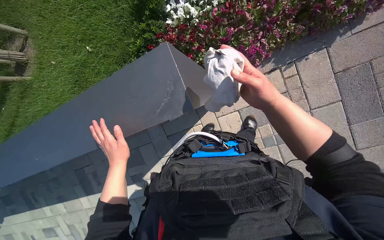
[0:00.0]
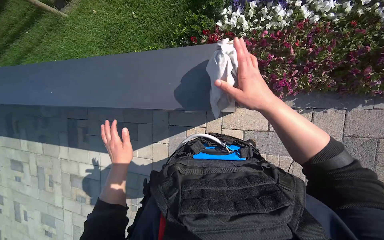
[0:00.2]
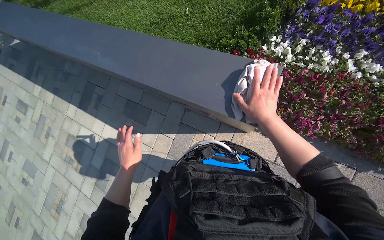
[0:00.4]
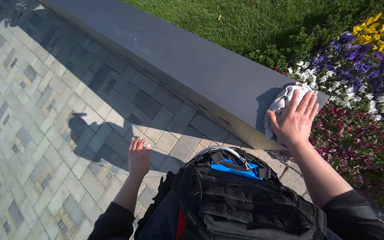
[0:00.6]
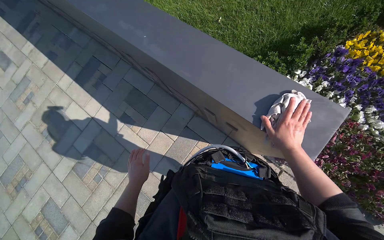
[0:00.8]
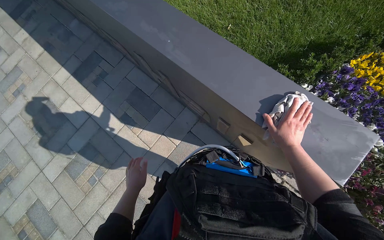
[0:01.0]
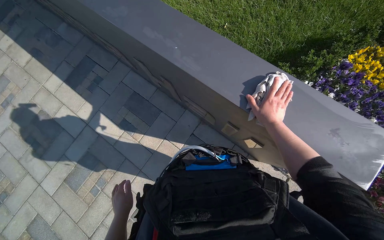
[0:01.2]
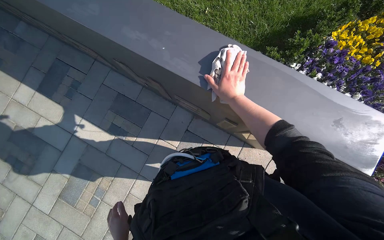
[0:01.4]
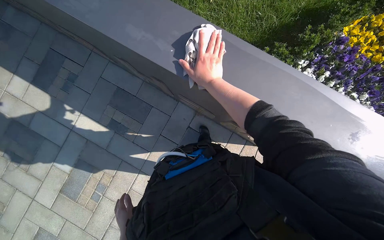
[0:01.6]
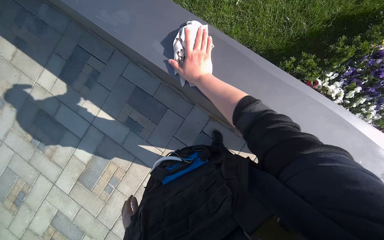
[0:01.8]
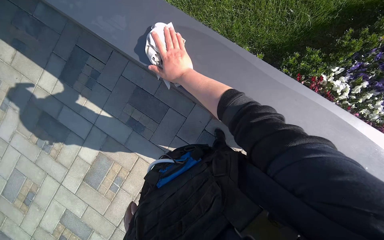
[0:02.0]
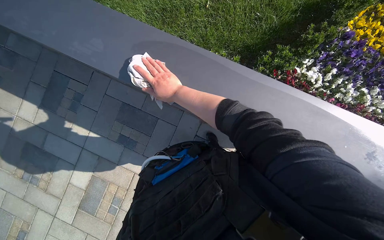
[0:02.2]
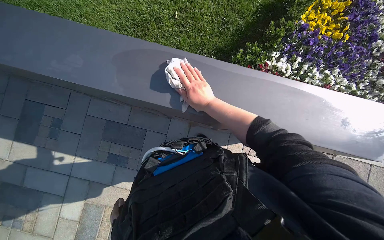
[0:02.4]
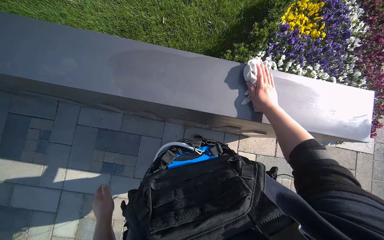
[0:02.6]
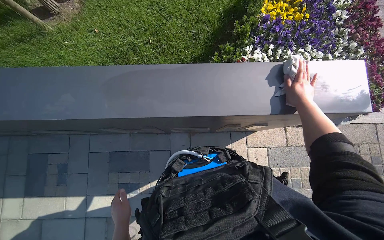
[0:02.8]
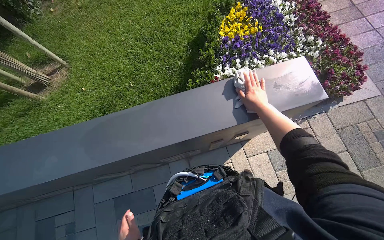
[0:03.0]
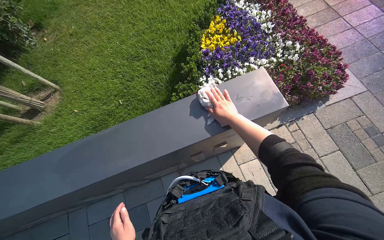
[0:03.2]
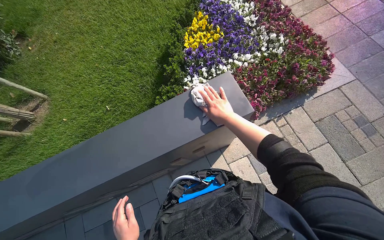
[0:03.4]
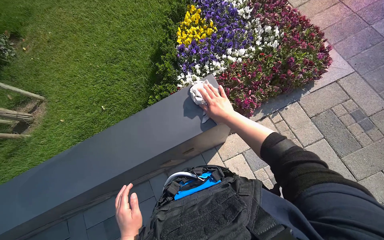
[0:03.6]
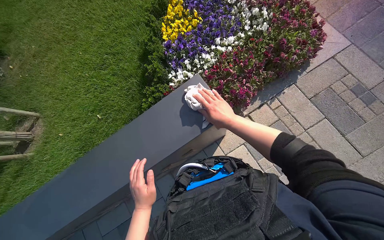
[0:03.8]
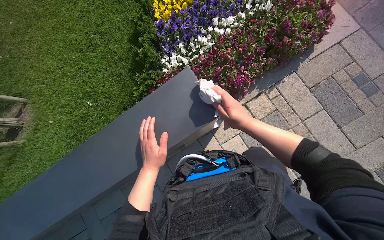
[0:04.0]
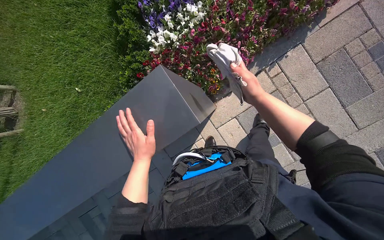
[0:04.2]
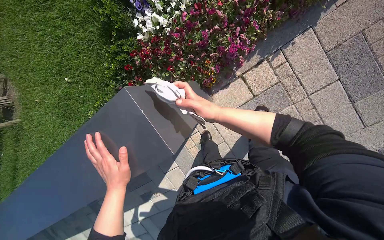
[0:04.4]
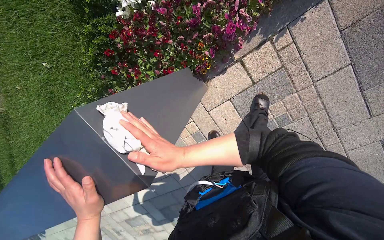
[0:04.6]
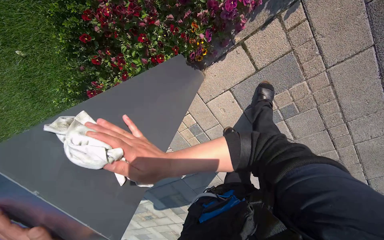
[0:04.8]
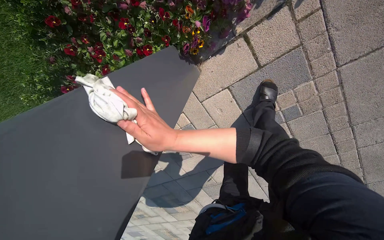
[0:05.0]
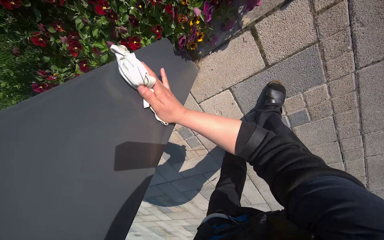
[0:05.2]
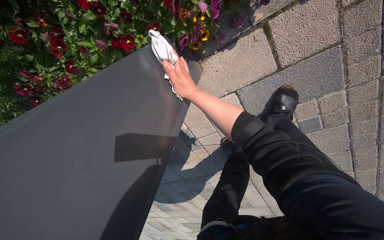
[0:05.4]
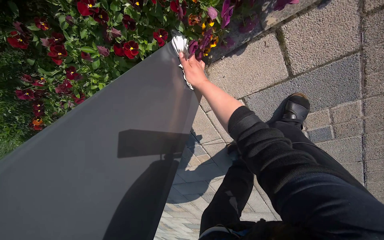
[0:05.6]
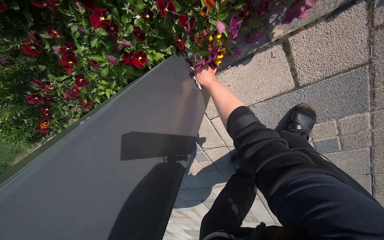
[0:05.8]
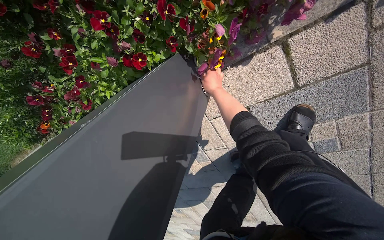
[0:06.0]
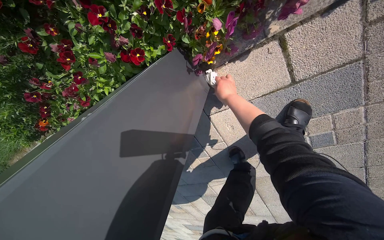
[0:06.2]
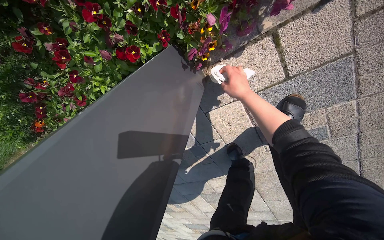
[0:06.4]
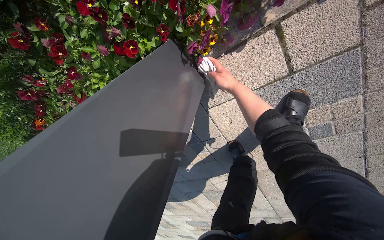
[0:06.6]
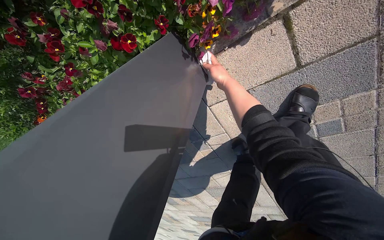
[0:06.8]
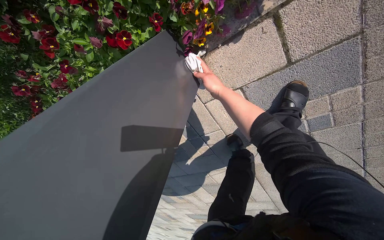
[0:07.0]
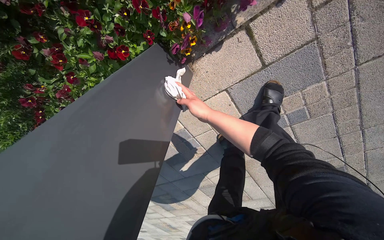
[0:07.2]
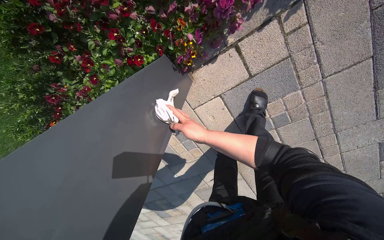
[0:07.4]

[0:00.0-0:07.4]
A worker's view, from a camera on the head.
Job: wiping surfaces.
The whole recording: Wiping letters on sign. The worker wipes the letters on the sign with a cloth.
0:00.0 to 0:01.4: The wearer moves about 70 cm. The view swings approximately 15 degrees to the right. The scene turns some 50 degrees clockwise in the picture.
0:01.4 to 0:03.0: The scene rotates counterclockwise by about 45 degrees.
0:03.0 to 0:04.4: The camera is carried approximately 80 cm. The wearer looks about 30 degrees further downward.
0:04.4 to 0:06.0: The camera travels about 70 cm. The wearer looks roughly 25 degrees further downward.
0:06.0 to 0:07.4: The right hand is displaced down the picture and nearer to the camera by approximately 40 cm.

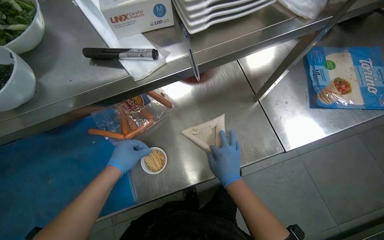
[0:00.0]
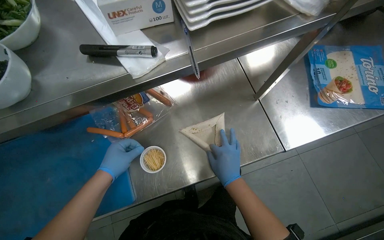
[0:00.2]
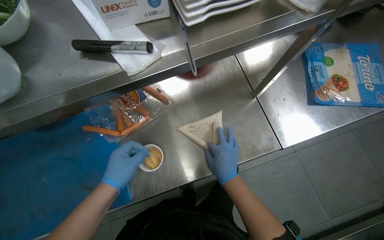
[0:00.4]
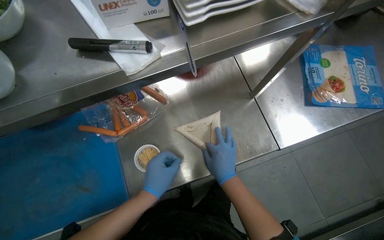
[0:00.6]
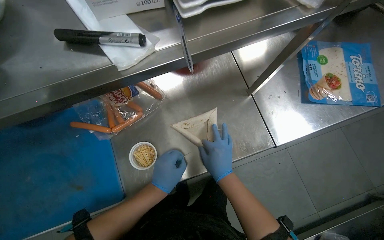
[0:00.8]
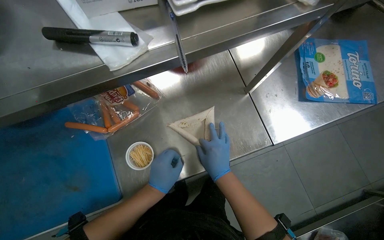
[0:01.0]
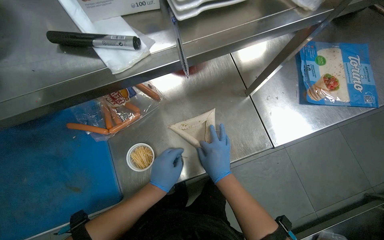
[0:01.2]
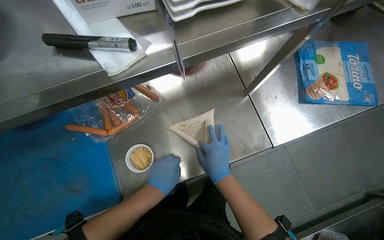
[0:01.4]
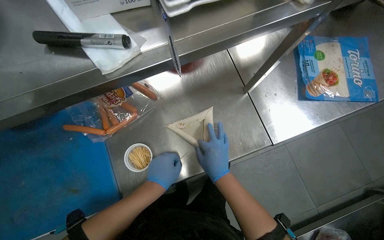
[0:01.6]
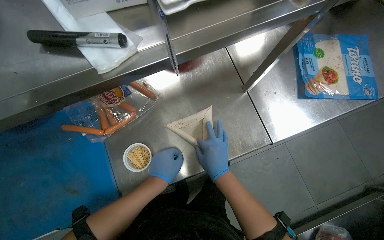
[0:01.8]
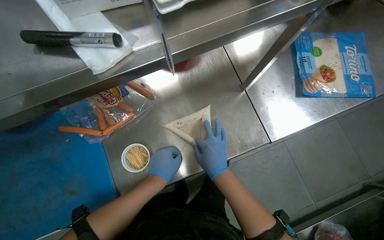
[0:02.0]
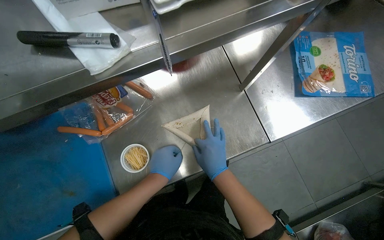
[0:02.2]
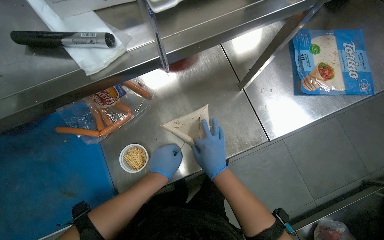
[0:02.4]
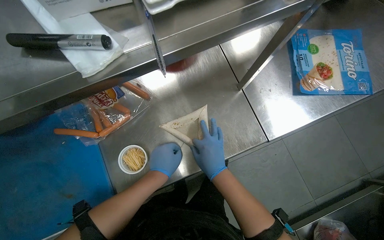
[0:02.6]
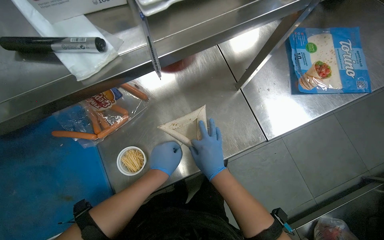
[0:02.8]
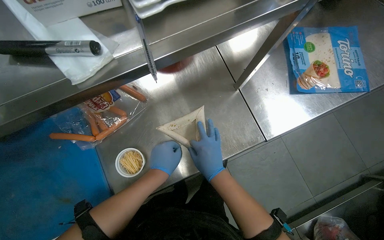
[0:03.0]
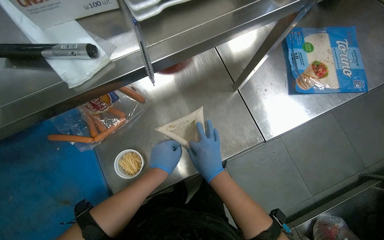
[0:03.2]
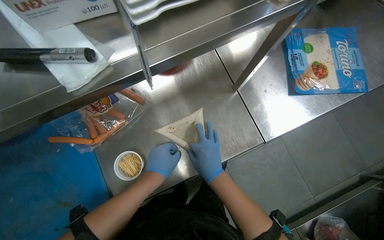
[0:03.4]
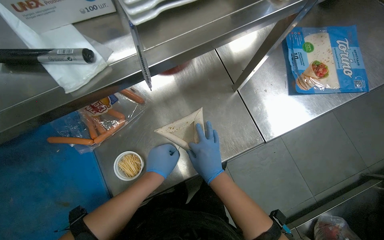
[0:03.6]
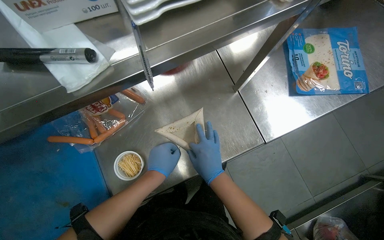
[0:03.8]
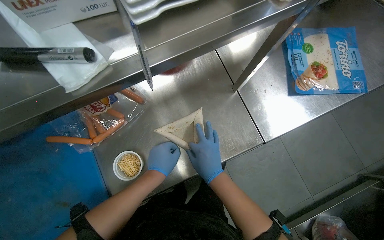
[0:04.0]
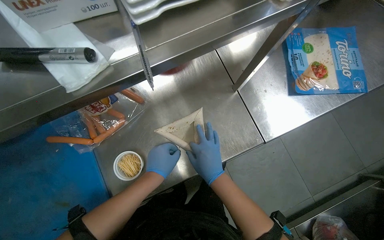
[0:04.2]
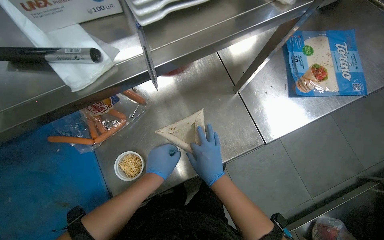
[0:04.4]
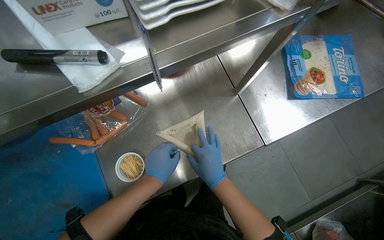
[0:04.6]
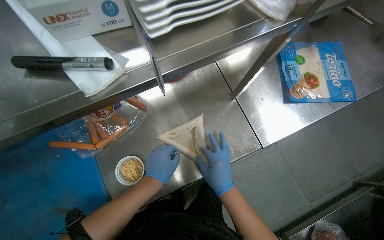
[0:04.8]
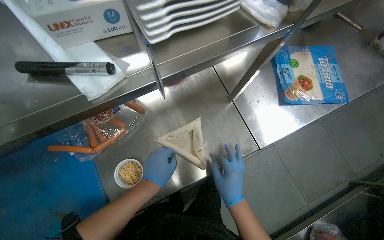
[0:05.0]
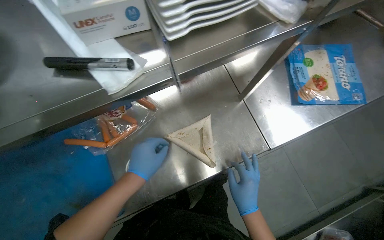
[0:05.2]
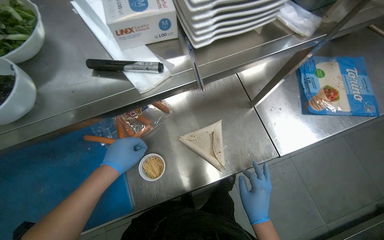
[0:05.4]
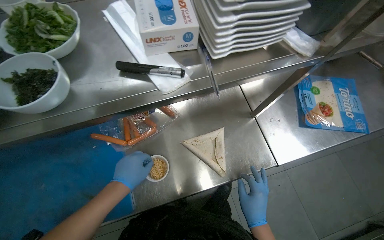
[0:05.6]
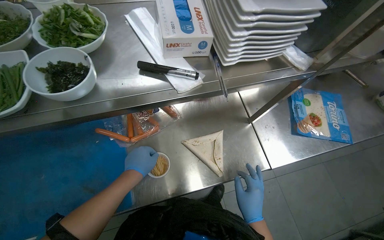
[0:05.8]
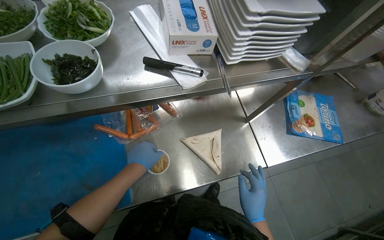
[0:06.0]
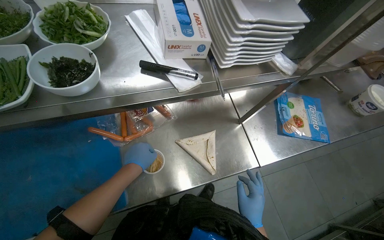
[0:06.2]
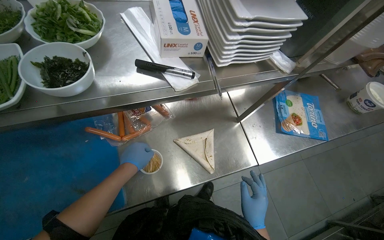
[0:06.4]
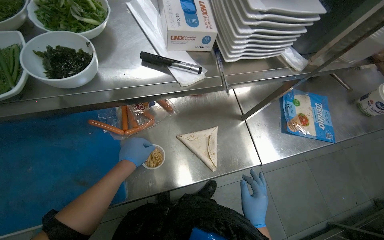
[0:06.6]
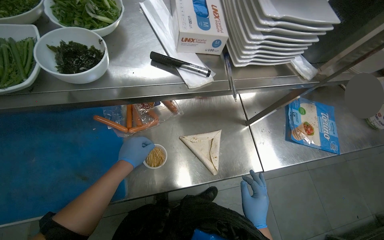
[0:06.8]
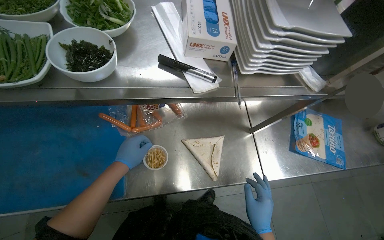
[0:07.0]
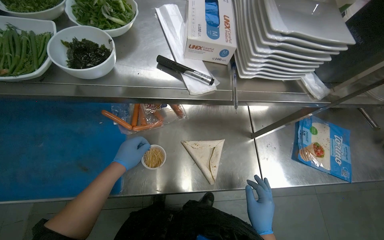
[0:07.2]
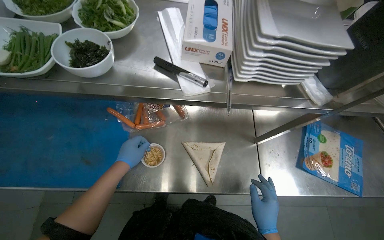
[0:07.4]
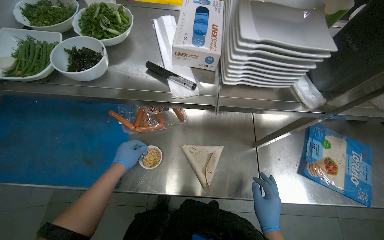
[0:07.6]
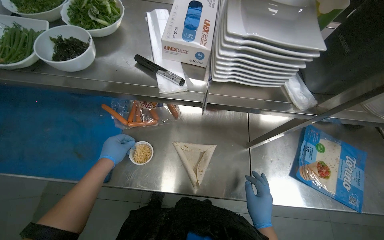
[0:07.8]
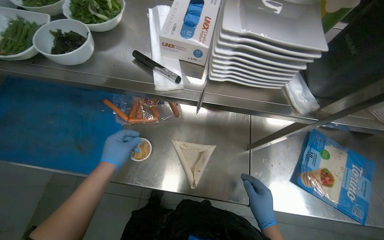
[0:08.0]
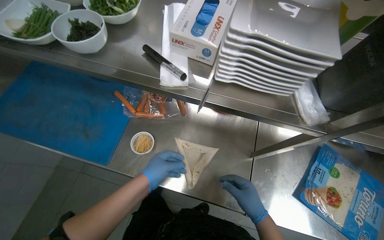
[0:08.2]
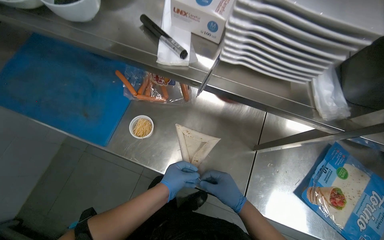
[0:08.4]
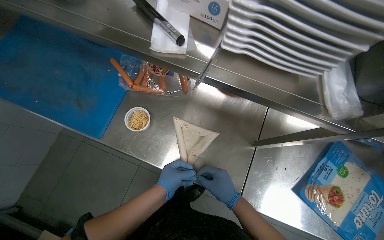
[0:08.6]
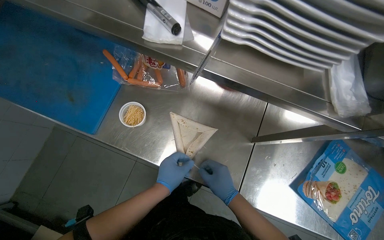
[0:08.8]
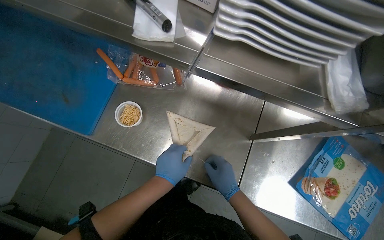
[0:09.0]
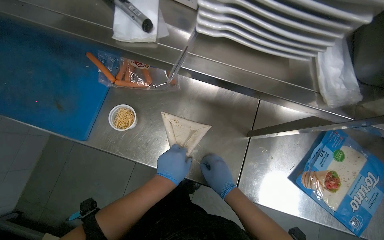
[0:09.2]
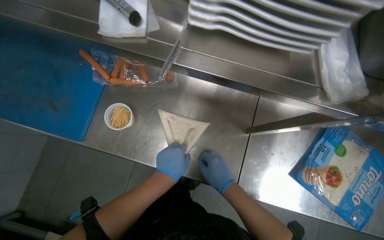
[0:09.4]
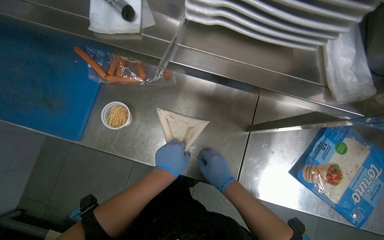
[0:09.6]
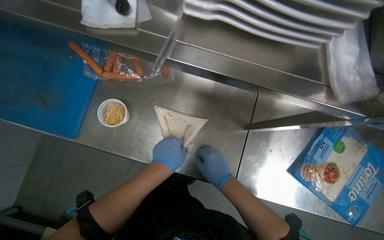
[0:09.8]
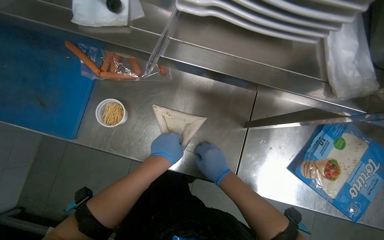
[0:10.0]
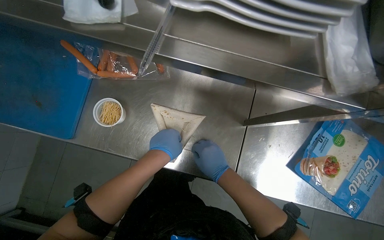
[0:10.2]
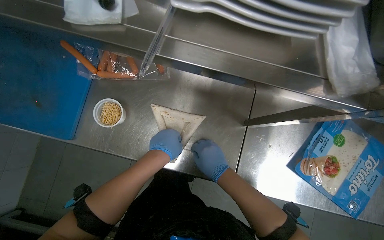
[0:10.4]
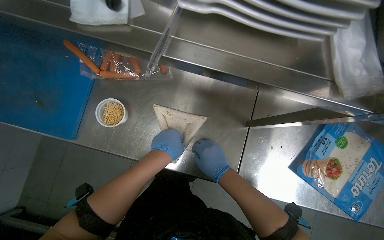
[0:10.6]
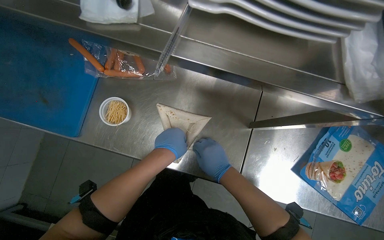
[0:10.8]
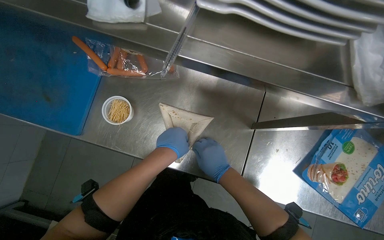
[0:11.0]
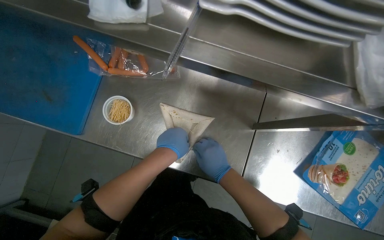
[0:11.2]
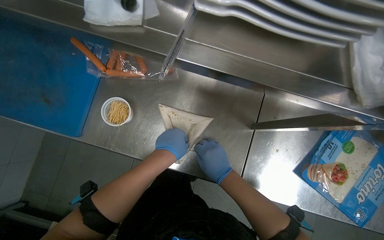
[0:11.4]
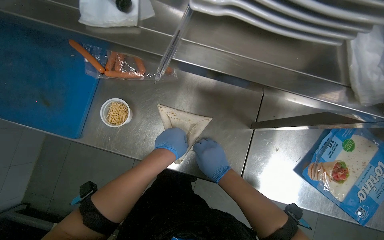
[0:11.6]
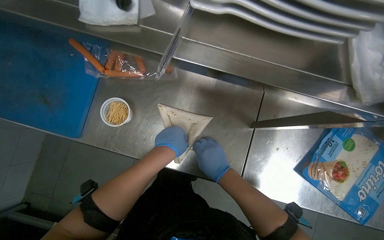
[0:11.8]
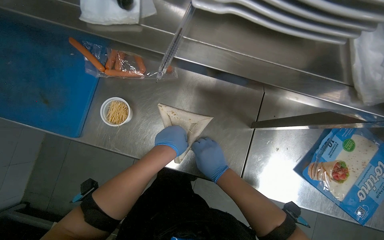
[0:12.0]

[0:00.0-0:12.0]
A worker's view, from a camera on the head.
Job: preparing food.
The whole recording: Securing rolled tortillas with toothpicks. The worker secures rolled tortillas with toothpicks.
0:00.0 to 0:01.6: The left hand travels to the right by about 15 cm.
0:01.6 to 0:04.4: The hands are busy where they are.
0:04.4 to 0:06.0: The wearer looks roughly 10 degrees further upward. The left hand is displaced to the left by some 15 cm, while the right hand shifts roughly 10 cm down the picture.
0:07.6 to 0:09.0: The right hand is displaced farther from the camera by approximately 15 cm, while the left hand goes some 25 cm to the right.
0:09.0 to 0:12.0: The hands stay close to where they were, moving slightly.
